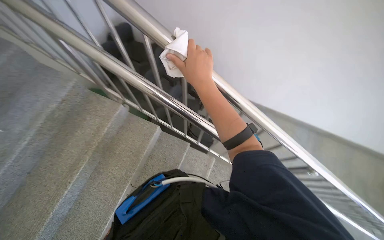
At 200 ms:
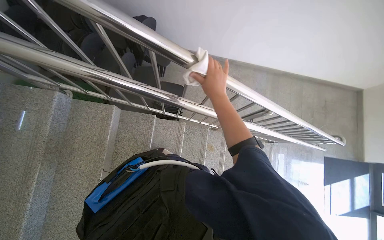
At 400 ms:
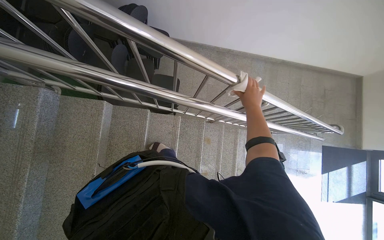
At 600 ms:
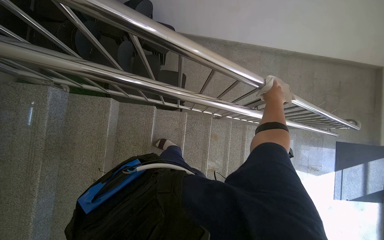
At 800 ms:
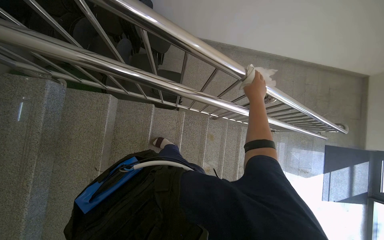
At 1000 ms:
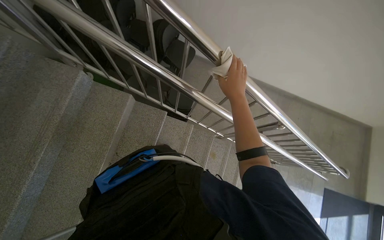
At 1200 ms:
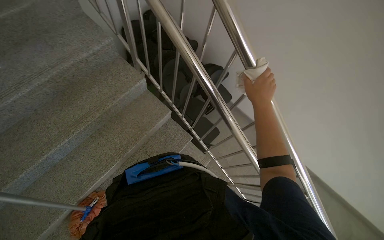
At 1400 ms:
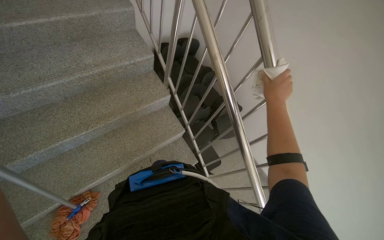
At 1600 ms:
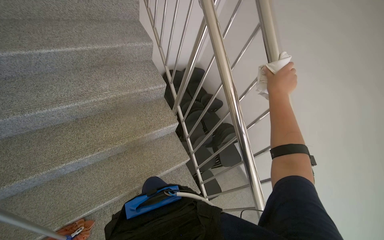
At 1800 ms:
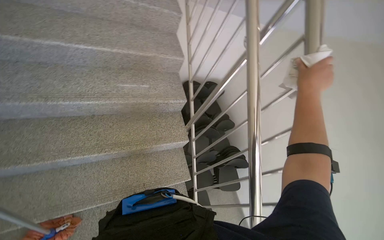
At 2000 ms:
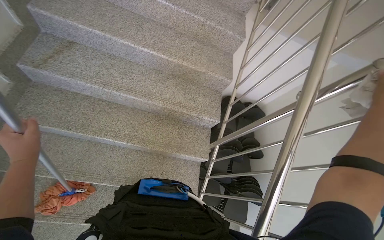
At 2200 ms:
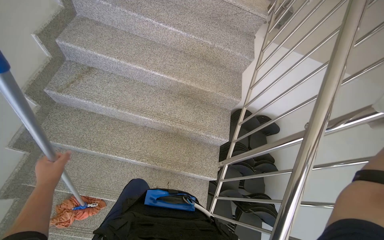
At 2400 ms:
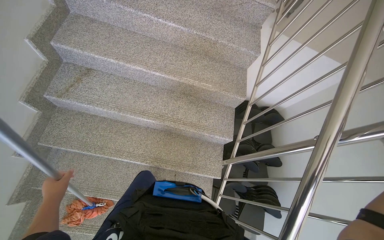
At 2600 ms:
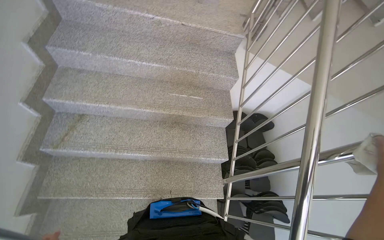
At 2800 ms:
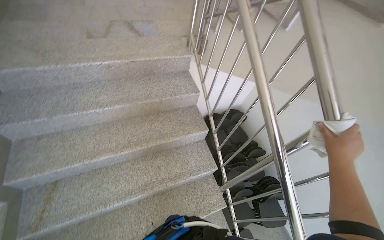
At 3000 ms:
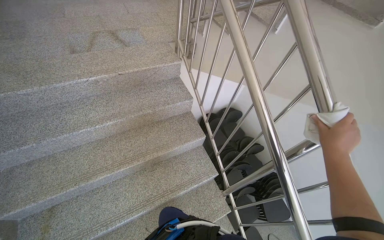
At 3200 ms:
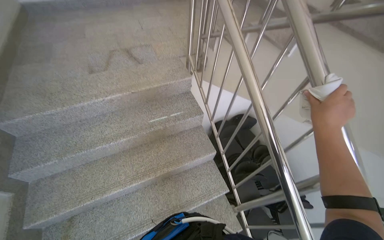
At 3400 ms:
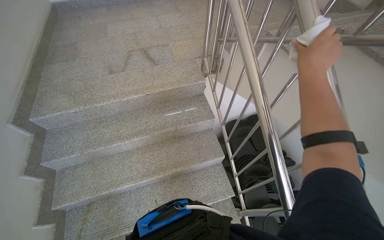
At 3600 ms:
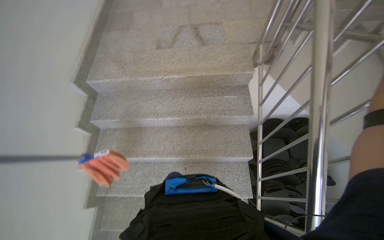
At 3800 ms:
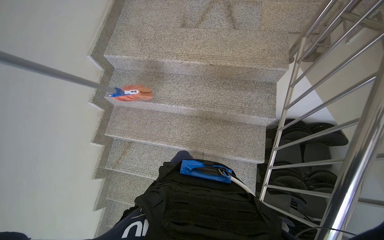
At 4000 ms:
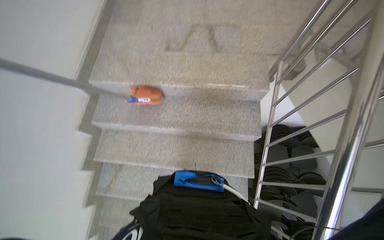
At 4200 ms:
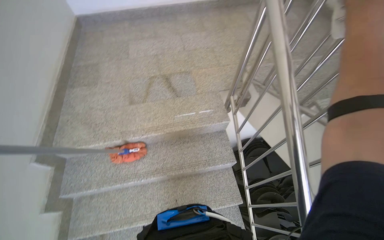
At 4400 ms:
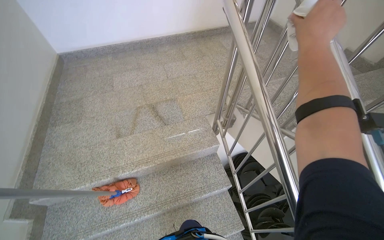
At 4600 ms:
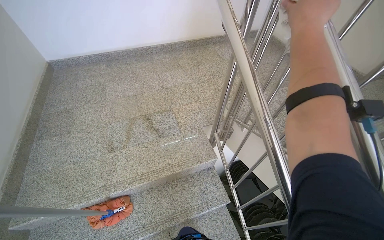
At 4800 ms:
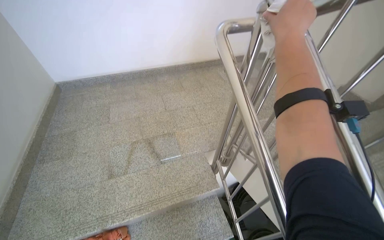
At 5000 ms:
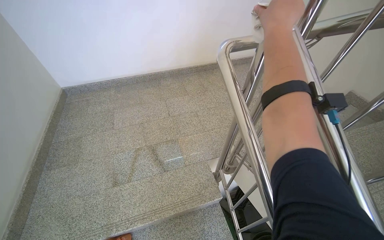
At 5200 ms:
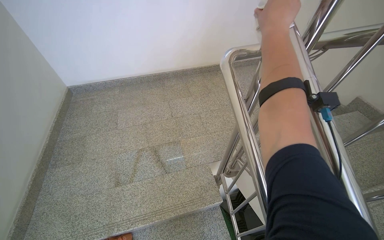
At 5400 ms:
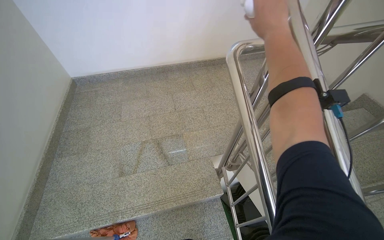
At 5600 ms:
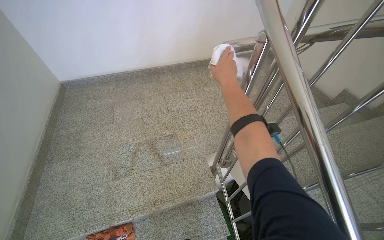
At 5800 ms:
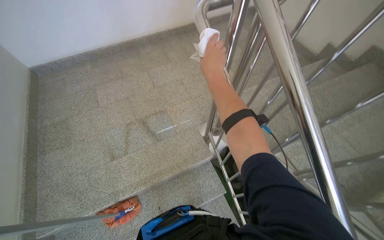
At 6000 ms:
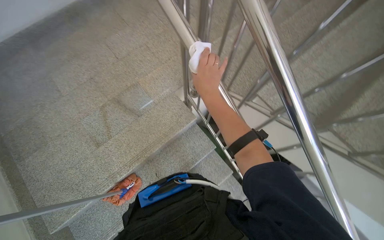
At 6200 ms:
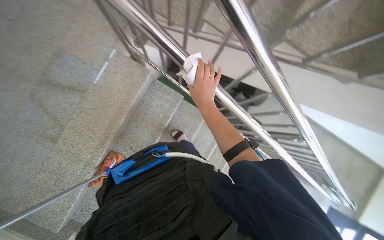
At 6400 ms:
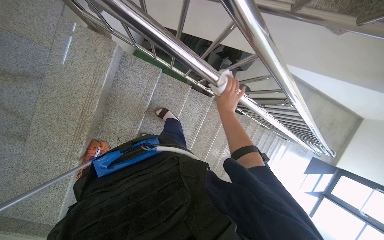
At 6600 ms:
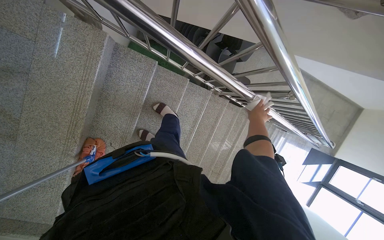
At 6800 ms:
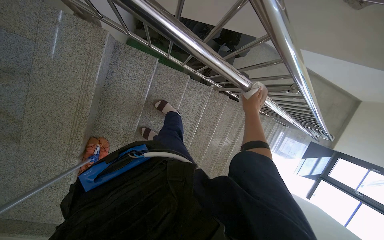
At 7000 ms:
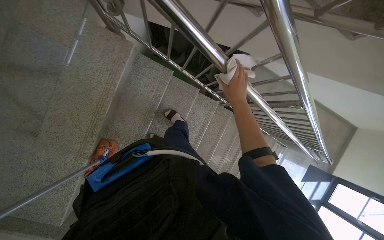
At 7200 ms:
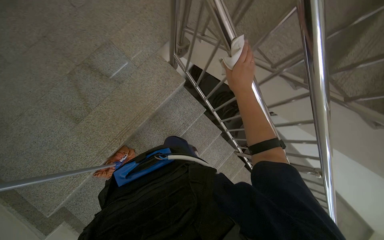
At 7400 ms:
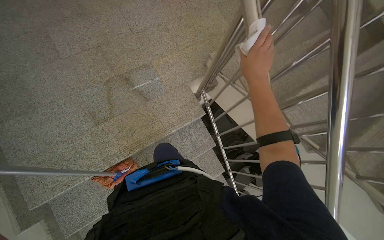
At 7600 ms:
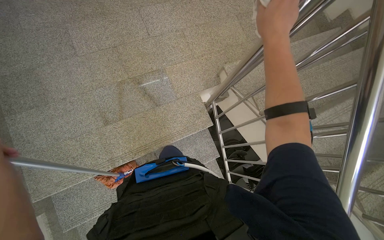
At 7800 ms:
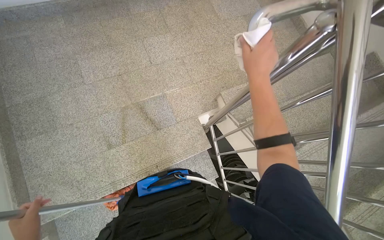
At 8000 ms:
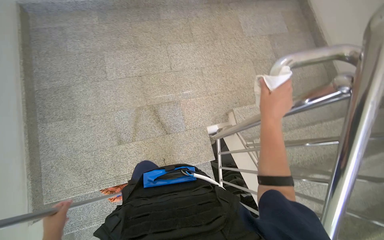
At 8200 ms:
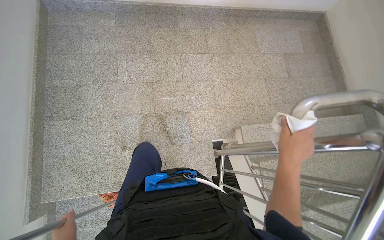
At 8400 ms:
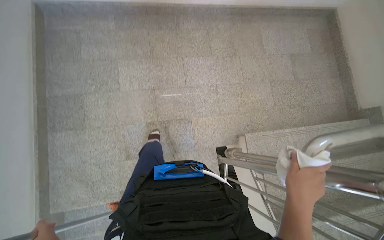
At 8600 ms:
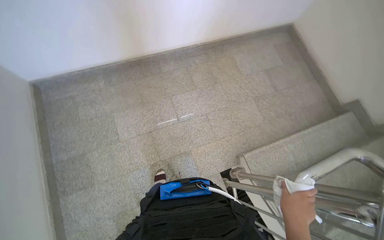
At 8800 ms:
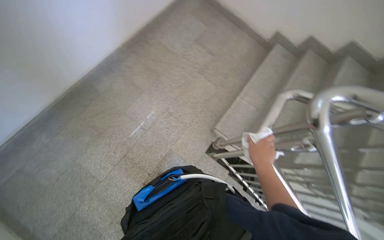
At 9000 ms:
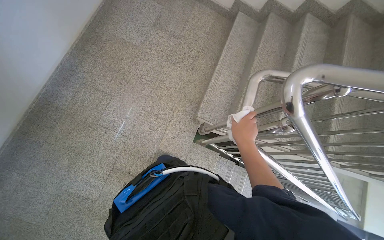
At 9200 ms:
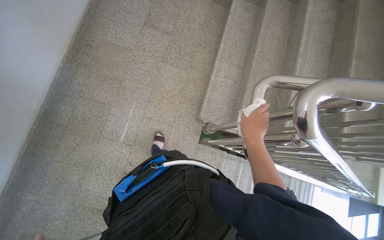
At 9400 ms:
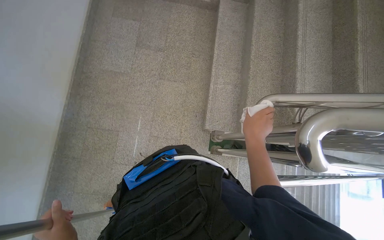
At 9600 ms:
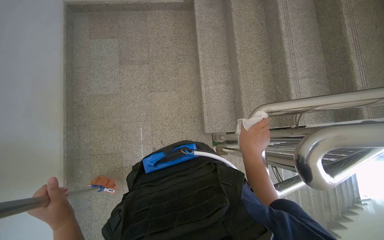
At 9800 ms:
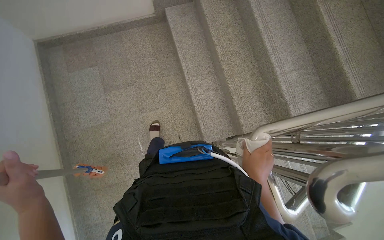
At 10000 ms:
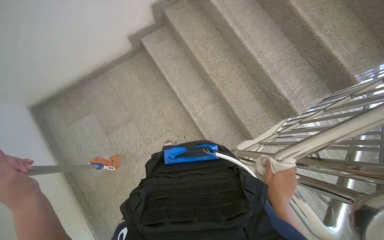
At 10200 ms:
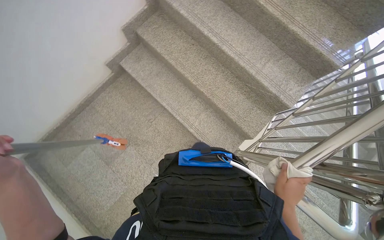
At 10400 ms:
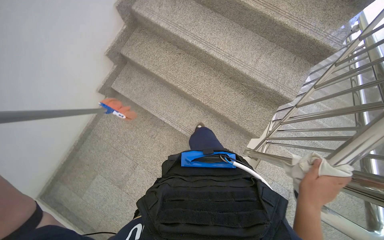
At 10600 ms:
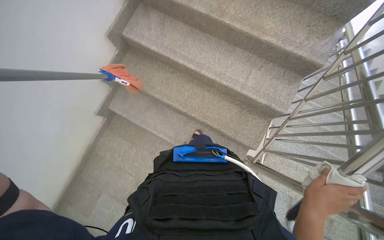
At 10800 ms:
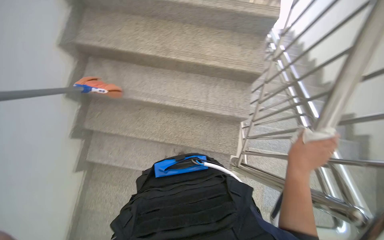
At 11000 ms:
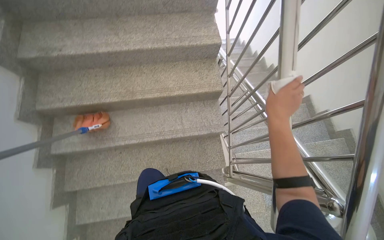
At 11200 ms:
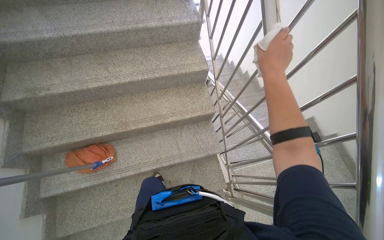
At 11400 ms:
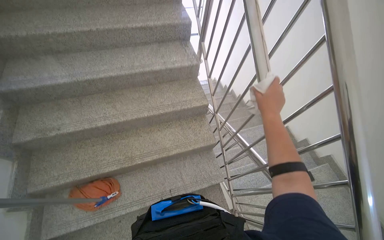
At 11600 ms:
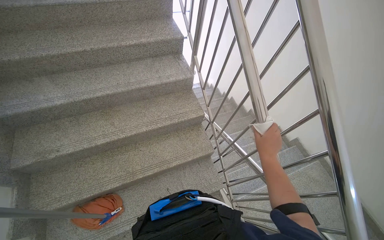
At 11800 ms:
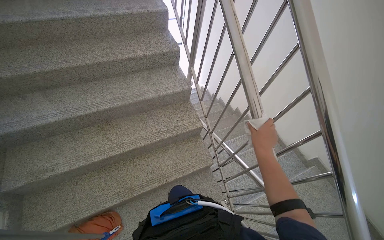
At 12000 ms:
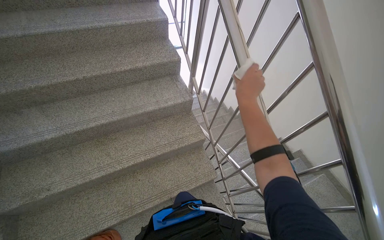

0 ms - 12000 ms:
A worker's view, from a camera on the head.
Job: wiping surfaces.
The whole recording: Wiping metal handrails. The worker wipes the metal handrails of the stairs with a white cloth.
0 ms - 1600 ms: The wearer looks approximately 15 degrees further upward. Everything in view rotates some 40 degrees clockwise.
1600 ms - 3000 ms: The camera is carried roughly 70 cm. The camera pitches upward, by some 15 degrees.
3000 ms - 4400 ms: The wearer moves approximately 70 cm.
4400 ms - 6000 ms: The wearer looks some 20 degrees further downward.
7600 ms - 9000 ms: The wearer moves about 60 cm. The wearer's head swings some 45 degrees to the right.
9000 ms - 10400 ms: The camera is carried approximately 1 m. Everything in view rotates some 80 degrees counterclockwise.
10400 ms - 12000 ms: The camera is carried some 90 cm. The wearer looks about 55 degrees further to the right. The camera pitches upward, by approximately 25 degrees.

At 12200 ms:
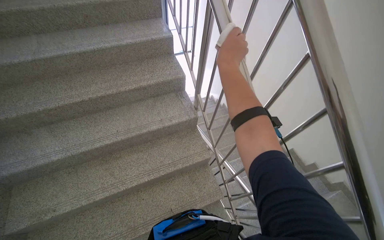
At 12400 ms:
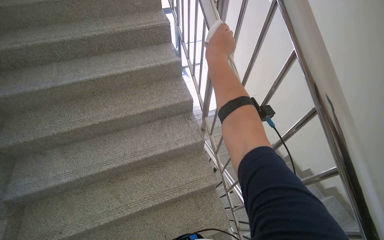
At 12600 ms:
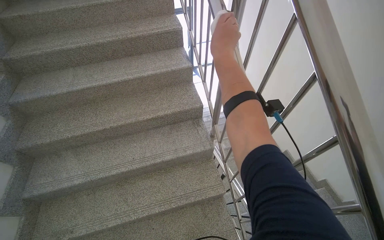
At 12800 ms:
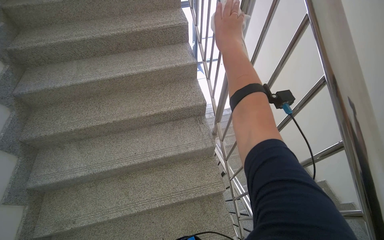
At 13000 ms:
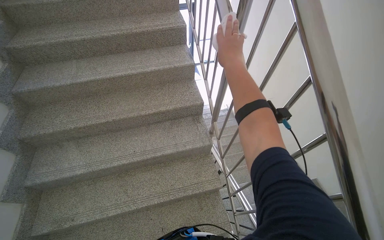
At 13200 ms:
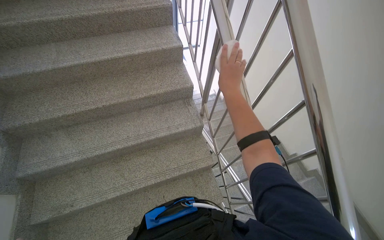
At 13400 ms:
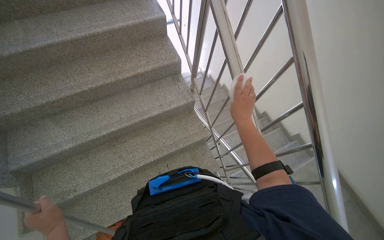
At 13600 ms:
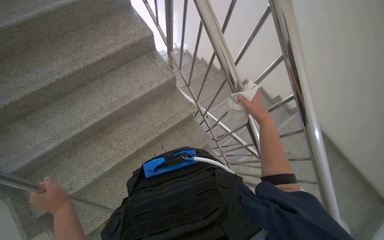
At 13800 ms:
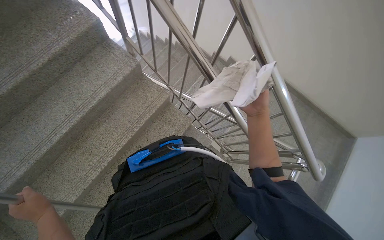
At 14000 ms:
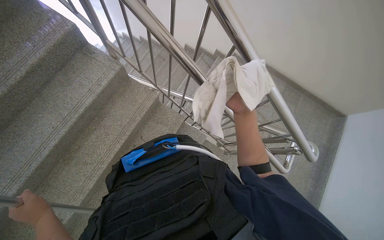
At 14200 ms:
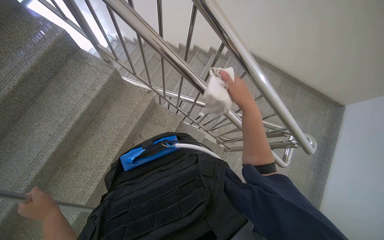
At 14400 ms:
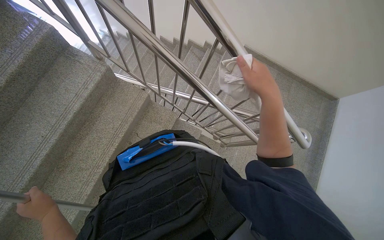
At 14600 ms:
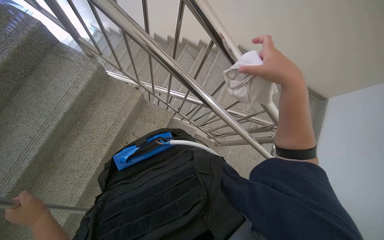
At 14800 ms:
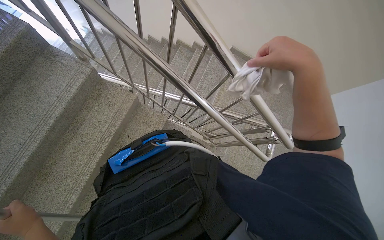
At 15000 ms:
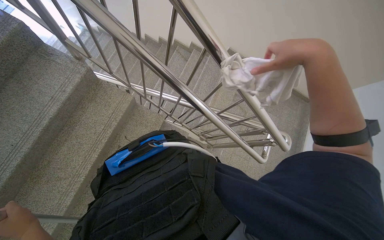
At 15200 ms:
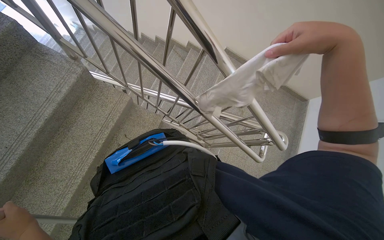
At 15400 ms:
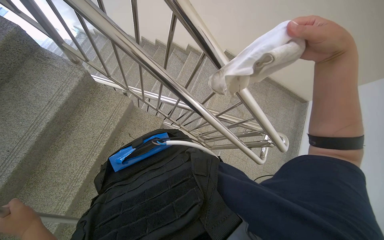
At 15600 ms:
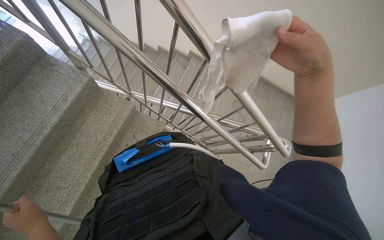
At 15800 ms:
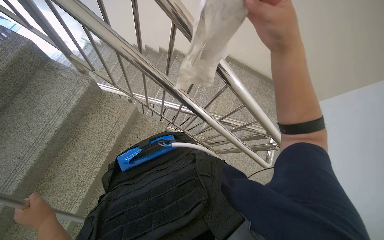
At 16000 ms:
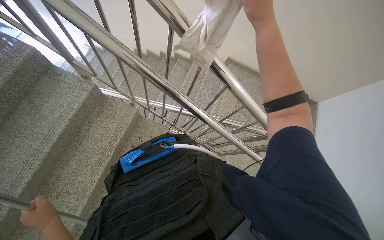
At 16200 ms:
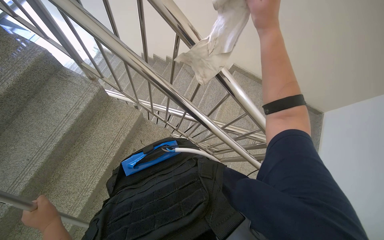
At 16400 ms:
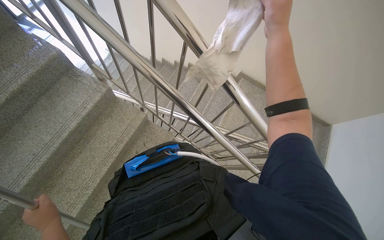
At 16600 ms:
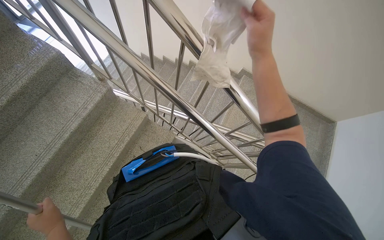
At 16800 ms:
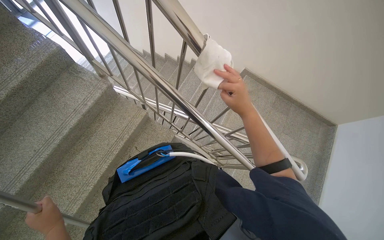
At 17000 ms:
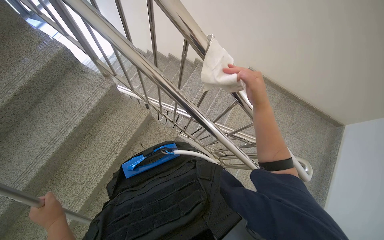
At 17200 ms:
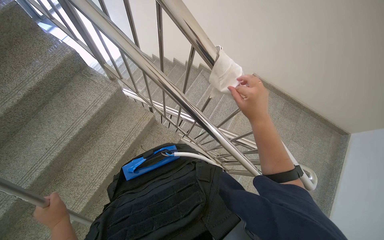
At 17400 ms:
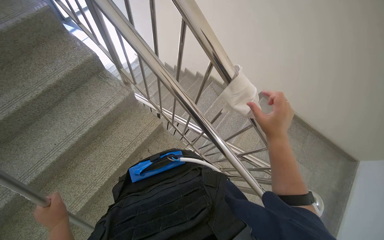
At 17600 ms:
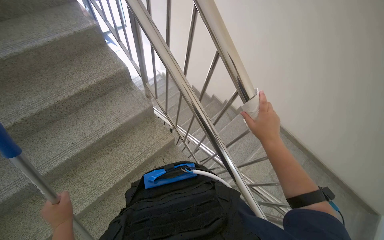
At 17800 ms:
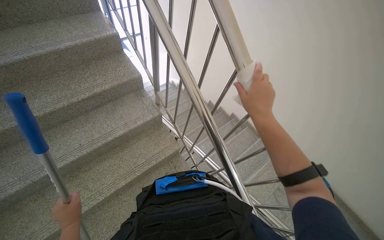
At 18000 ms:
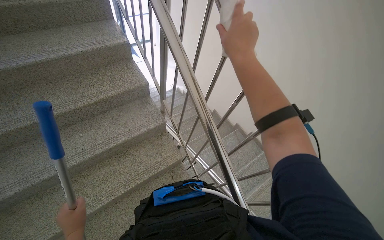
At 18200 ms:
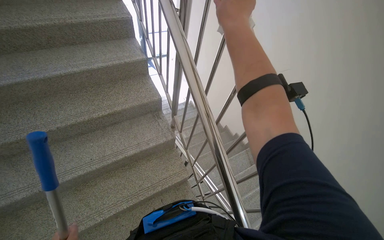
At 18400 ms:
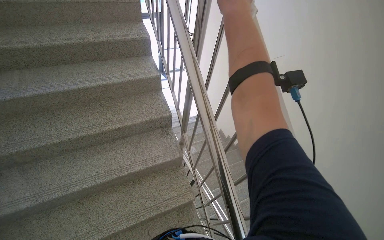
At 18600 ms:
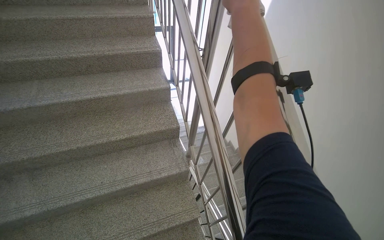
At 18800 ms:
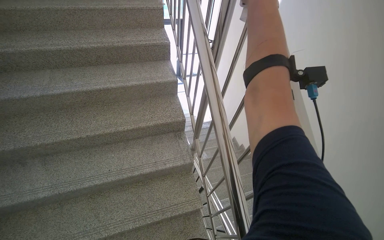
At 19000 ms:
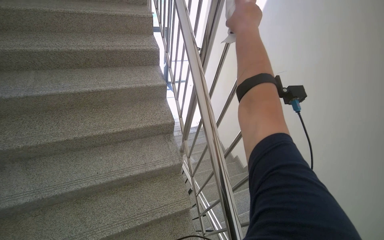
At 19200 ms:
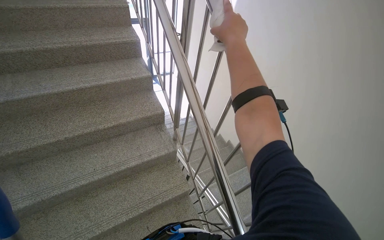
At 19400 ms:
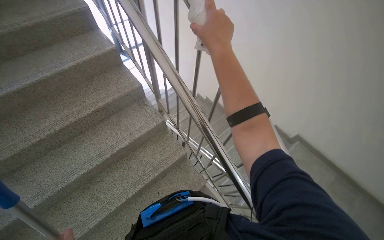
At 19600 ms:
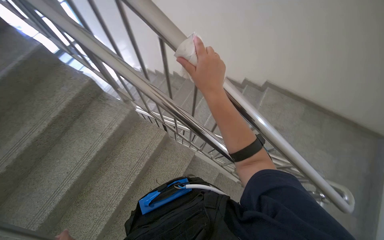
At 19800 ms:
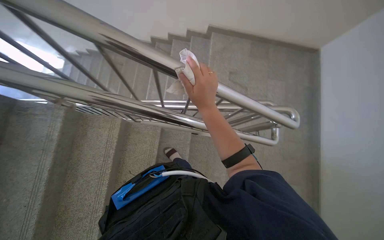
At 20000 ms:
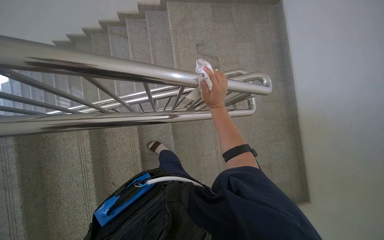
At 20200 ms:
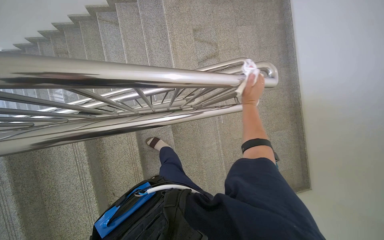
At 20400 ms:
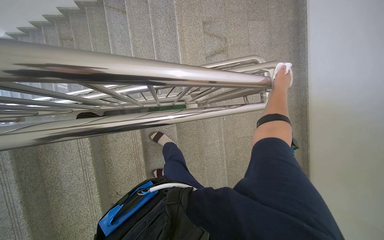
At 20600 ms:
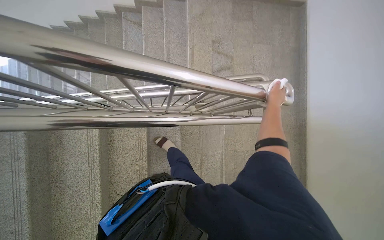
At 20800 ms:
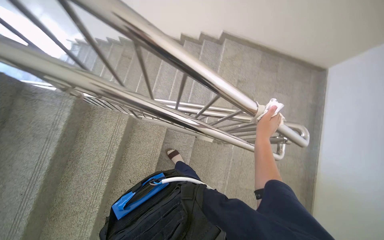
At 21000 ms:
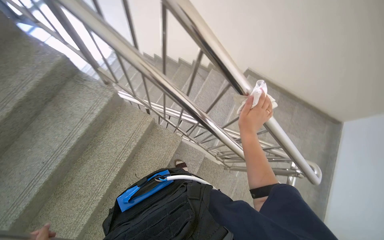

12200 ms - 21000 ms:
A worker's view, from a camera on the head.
Job: wiping surfaces.
The whole recording: Wiping metal handrails. The worker wipes the metal handrails of the stairs with a white cloth.
12200 ms - 13600 ms: The camera pitches downward, by approximately 15 degrees.
13600 ms - 15200 ms: The wearer's head swings some 35 degrees to the right.
15200 ms - 16600 ms: The right hand moves to the left, about 15 cm.
16600 ms - 18000 ms: The head turns to the left by roughly 30 degrees. The view tilts about 15 degrees upward.
18000 ms - 19600 ms: Everything in view rotates about 25 degrees counterclockwise.
